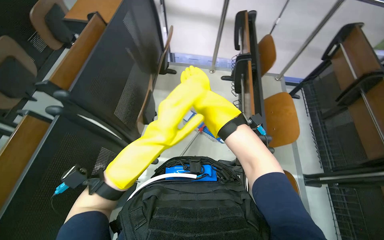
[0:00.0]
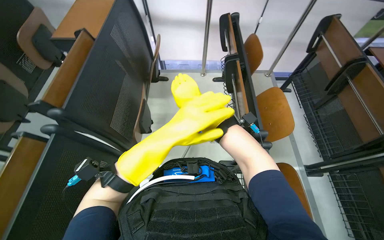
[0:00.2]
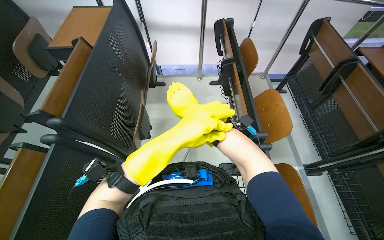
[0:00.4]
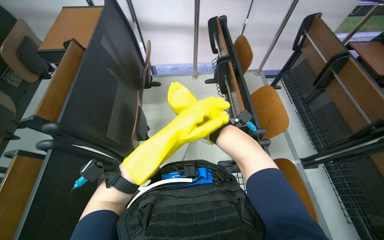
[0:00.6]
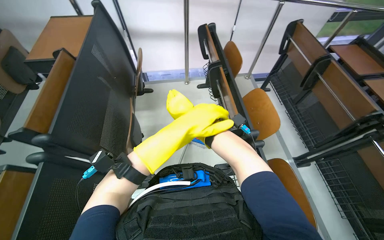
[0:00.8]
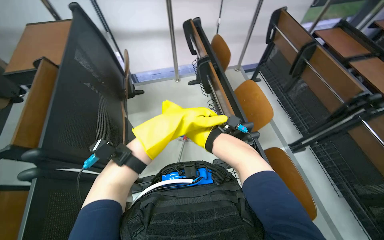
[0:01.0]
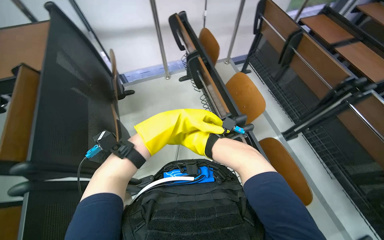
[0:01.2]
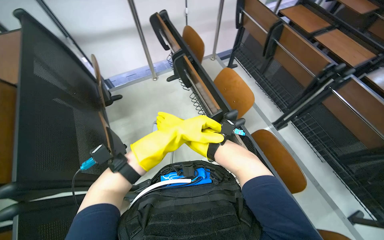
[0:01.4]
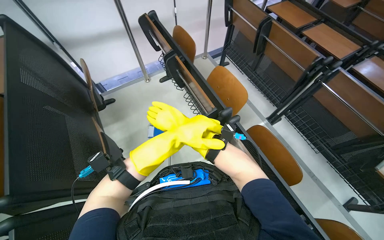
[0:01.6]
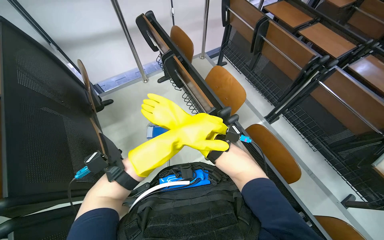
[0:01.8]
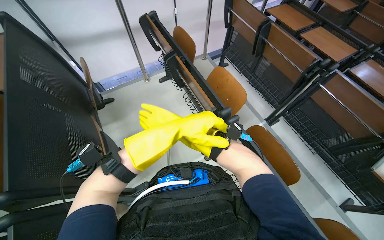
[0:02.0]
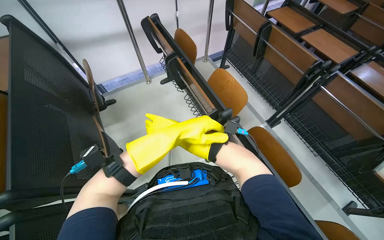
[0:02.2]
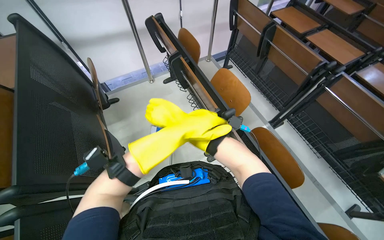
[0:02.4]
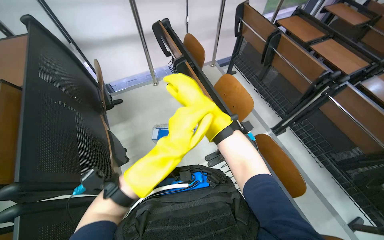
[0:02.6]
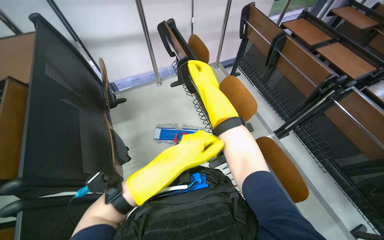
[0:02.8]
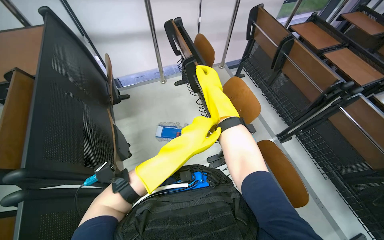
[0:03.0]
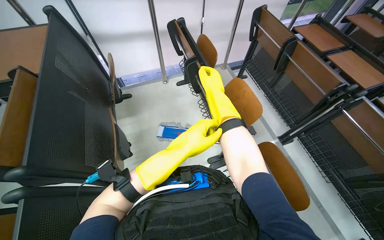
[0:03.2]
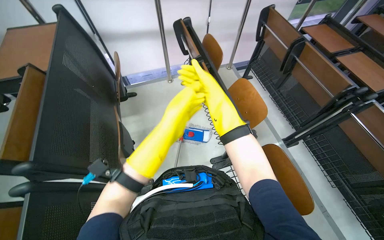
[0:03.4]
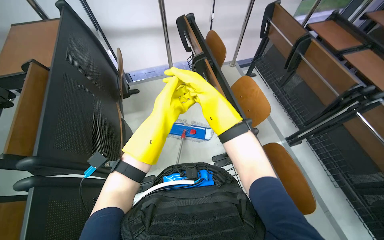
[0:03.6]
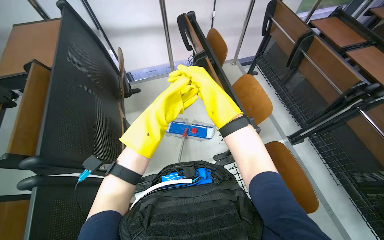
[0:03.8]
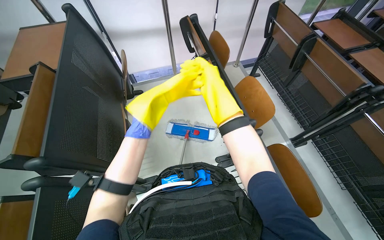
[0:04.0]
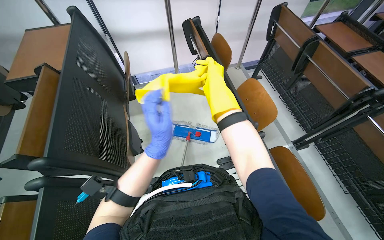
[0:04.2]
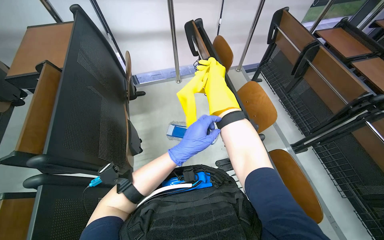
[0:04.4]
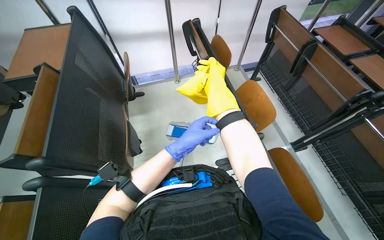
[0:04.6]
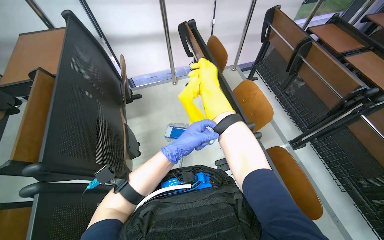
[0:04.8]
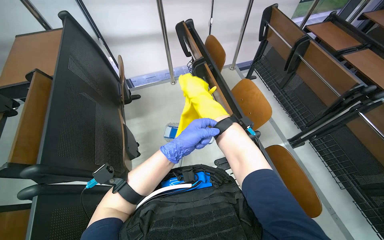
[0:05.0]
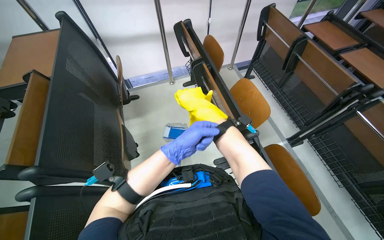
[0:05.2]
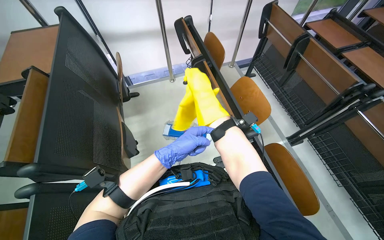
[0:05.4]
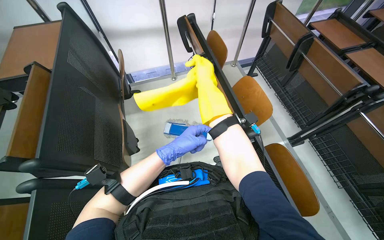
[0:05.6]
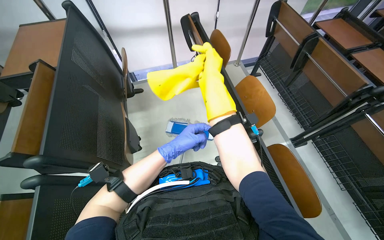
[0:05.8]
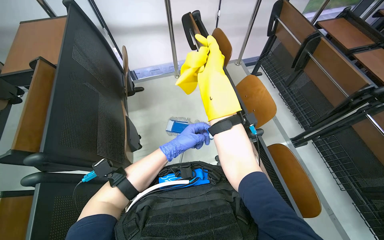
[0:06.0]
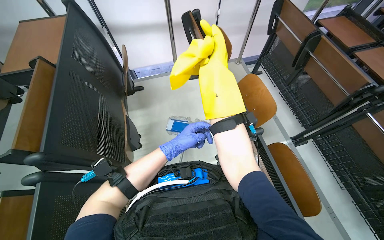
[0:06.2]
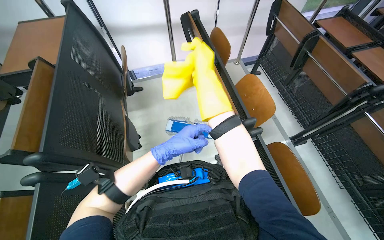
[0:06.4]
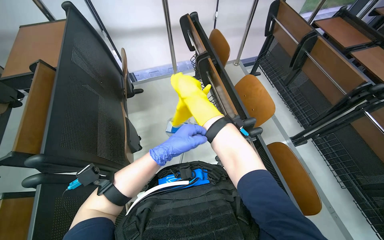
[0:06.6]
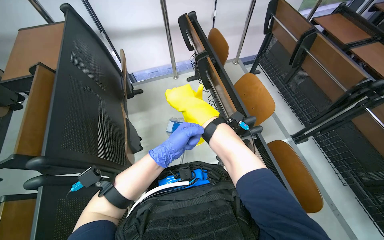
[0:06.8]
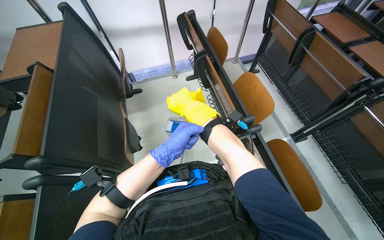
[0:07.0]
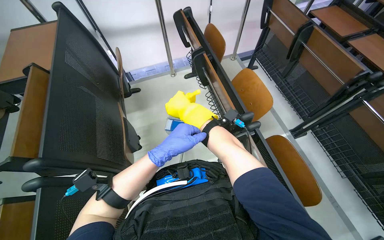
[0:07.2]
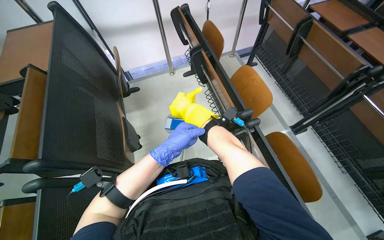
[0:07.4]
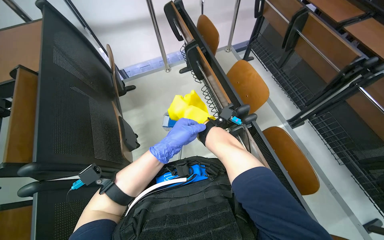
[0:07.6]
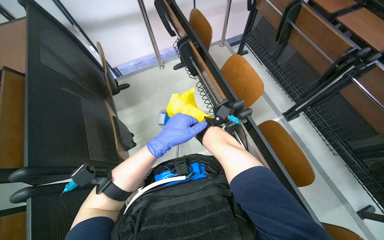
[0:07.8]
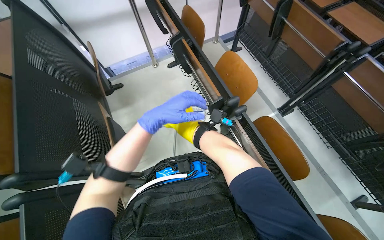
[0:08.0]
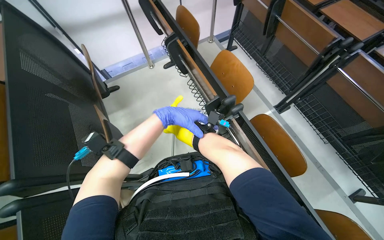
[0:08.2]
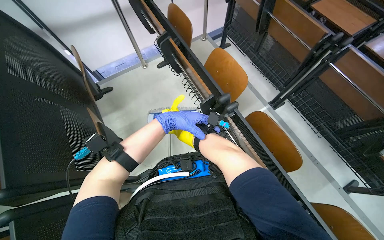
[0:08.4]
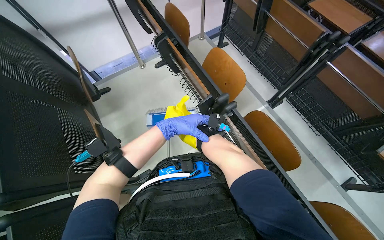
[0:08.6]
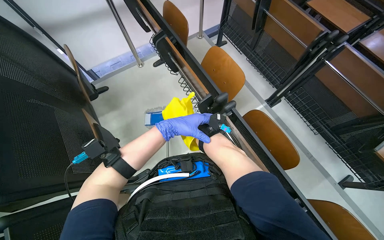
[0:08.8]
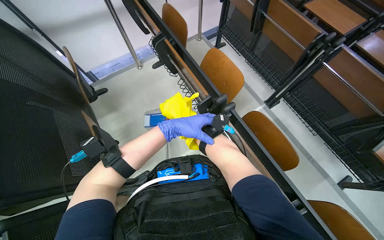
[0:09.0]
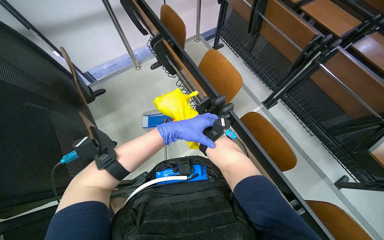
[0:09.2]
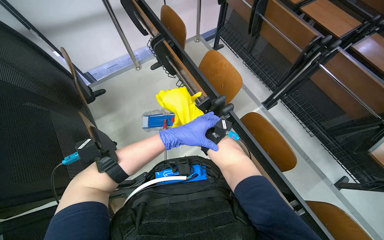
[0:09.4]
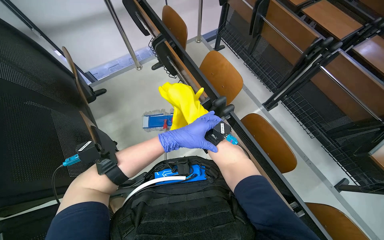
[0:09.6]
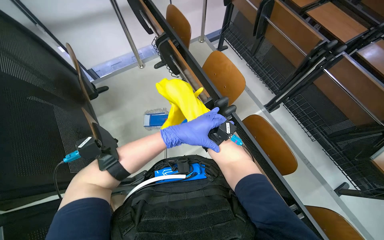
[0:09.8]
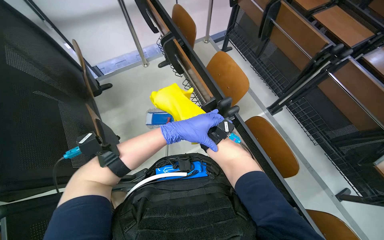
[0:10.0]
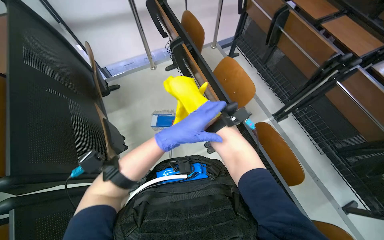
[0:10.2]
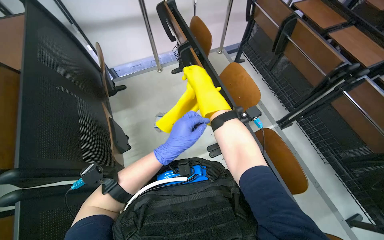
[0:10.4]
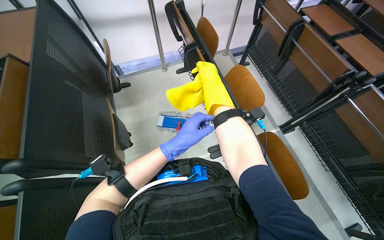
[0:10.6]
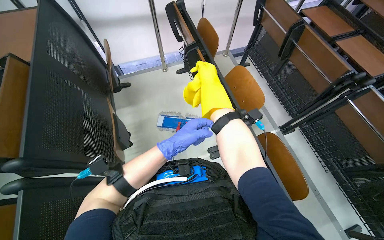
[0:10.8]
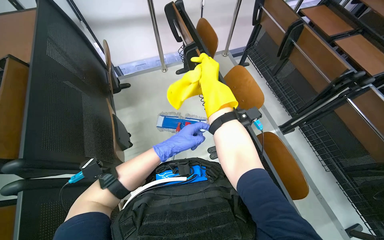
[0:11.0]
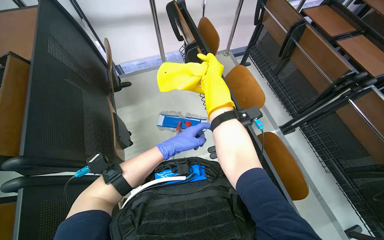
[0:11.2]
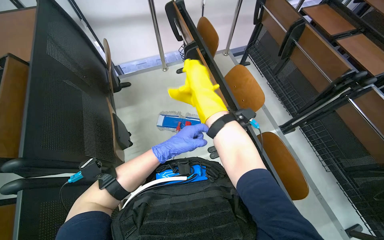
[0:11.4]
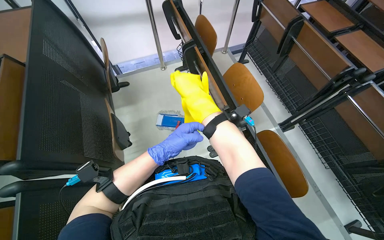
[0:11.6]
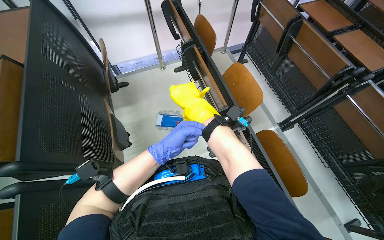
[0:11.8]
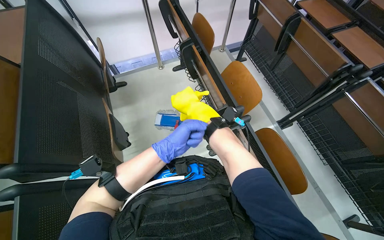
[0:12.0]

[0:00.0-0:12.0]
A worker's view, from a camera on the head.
Job: mopping floor.
The whole recording: Mopping lecture hall floor. The worker mops the floor in the lecture hall, moving between rows of desks.
0:00.0 to 0:01.6: The wearer looks some 35 degrees further to the right. The left hand goes about 15 cm farther from the camera and to the right.
0:04.4 to 0:06.0: The right hand swings nearer and farther, about 10 cm each way, with 2 reversals. The left hand moves farther from the camera, approximately 10 cm.
0:06.0 to 0:07.6: The right hand goes about 15 cm down the picture and farther from the camera.
0:07.6 to 0:09.0: The left hand shifts roughly 15 cm farther from the camera and up the picture.

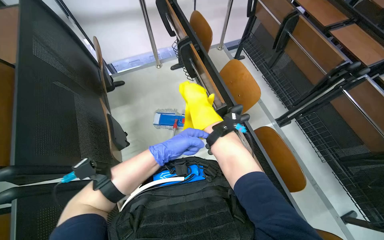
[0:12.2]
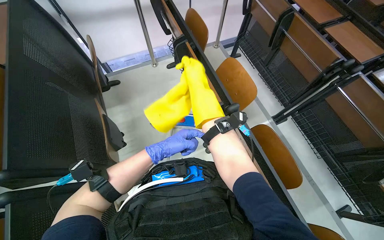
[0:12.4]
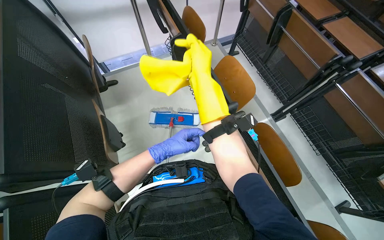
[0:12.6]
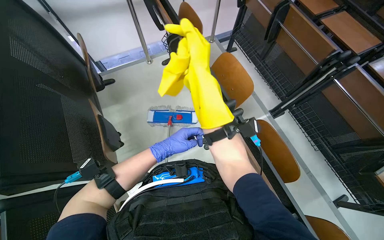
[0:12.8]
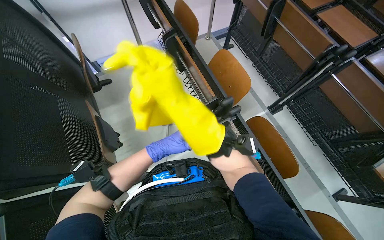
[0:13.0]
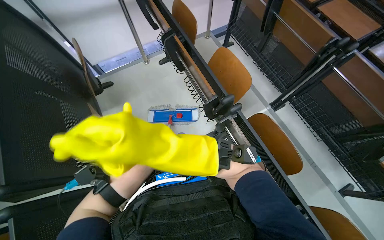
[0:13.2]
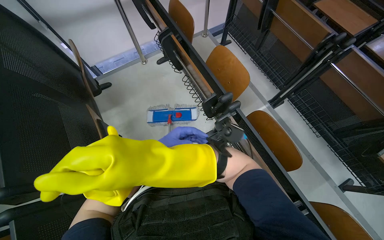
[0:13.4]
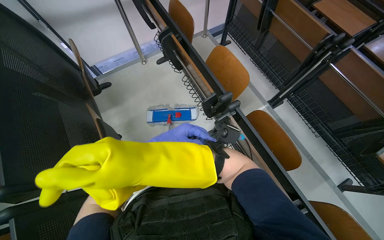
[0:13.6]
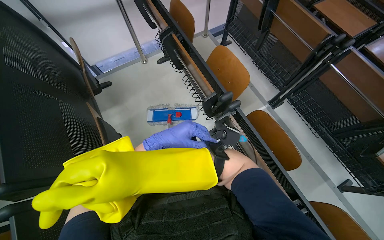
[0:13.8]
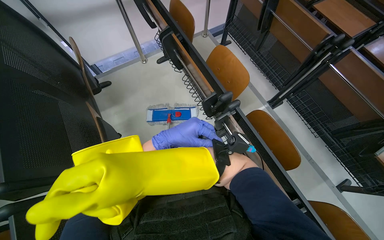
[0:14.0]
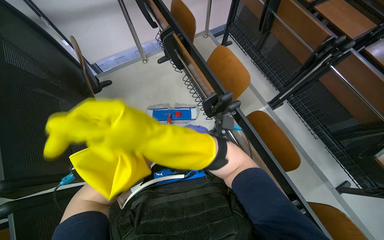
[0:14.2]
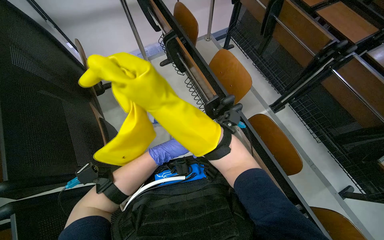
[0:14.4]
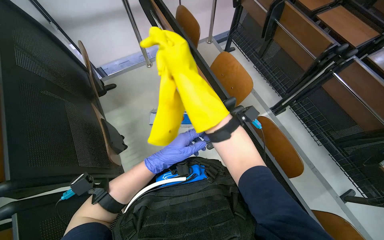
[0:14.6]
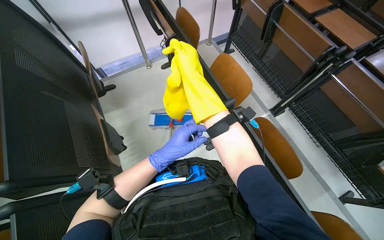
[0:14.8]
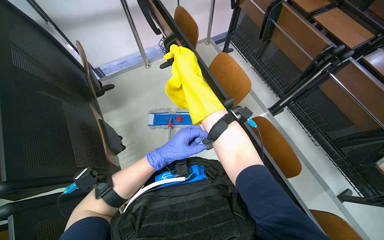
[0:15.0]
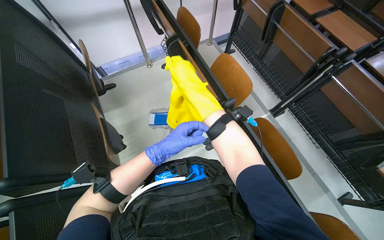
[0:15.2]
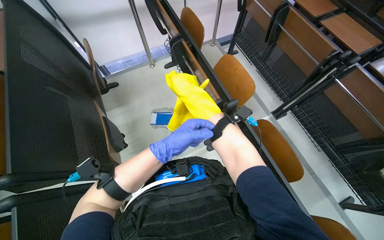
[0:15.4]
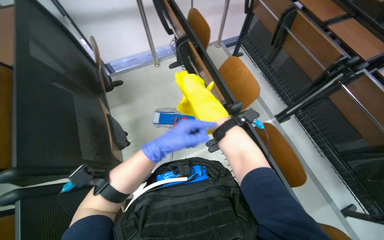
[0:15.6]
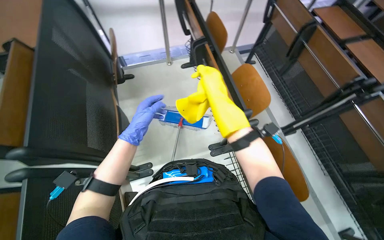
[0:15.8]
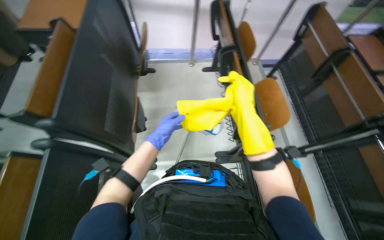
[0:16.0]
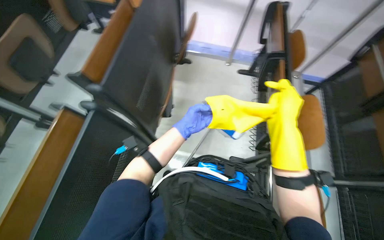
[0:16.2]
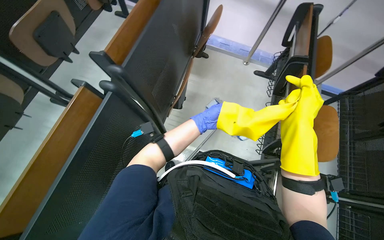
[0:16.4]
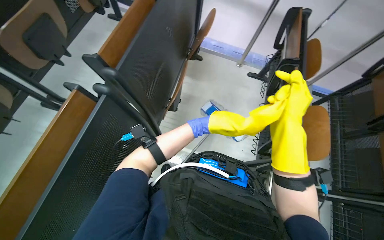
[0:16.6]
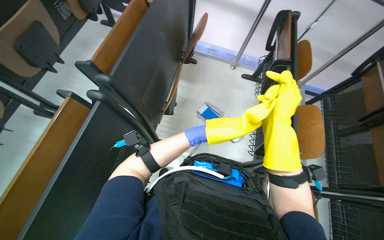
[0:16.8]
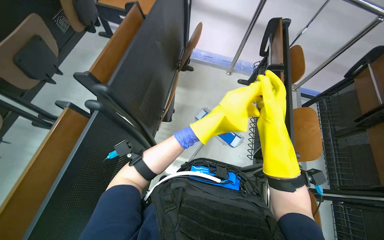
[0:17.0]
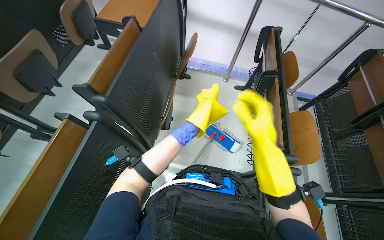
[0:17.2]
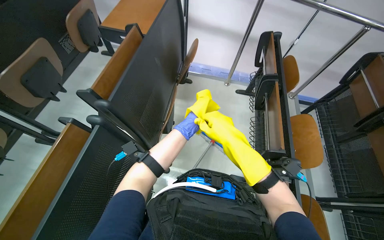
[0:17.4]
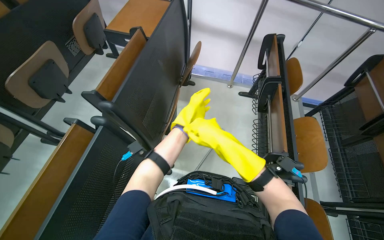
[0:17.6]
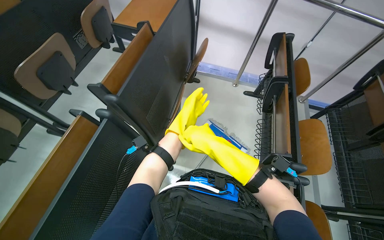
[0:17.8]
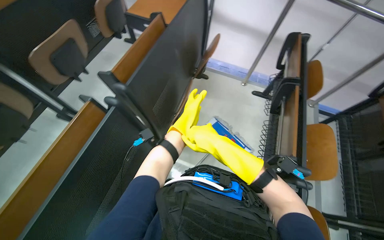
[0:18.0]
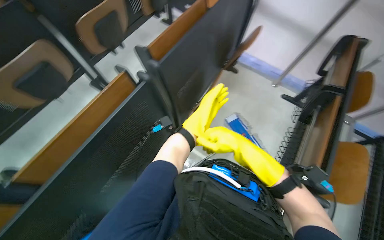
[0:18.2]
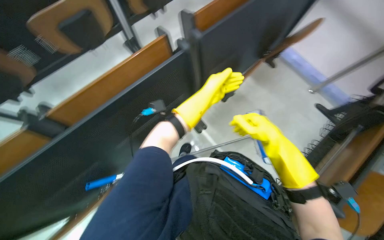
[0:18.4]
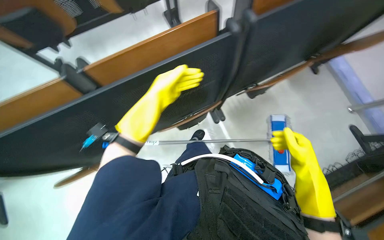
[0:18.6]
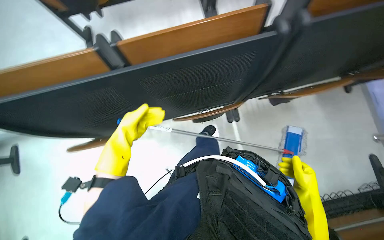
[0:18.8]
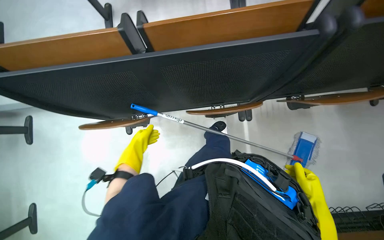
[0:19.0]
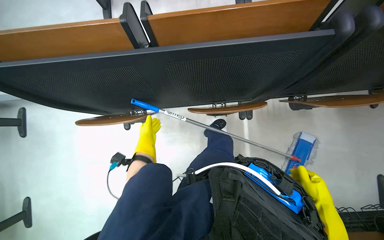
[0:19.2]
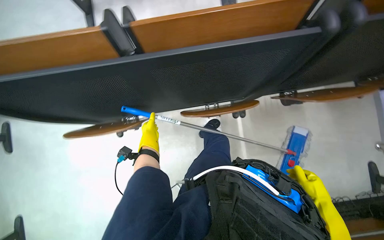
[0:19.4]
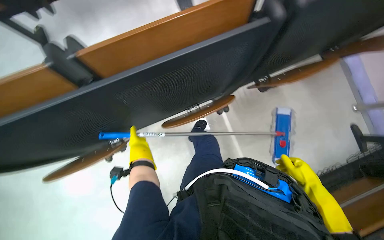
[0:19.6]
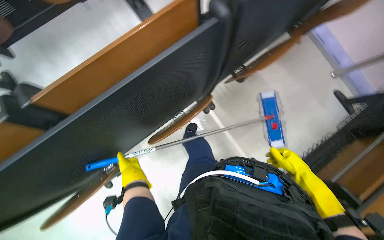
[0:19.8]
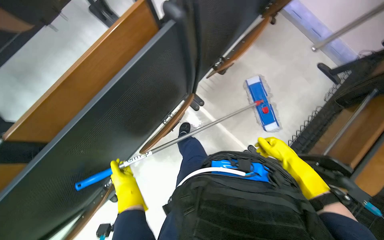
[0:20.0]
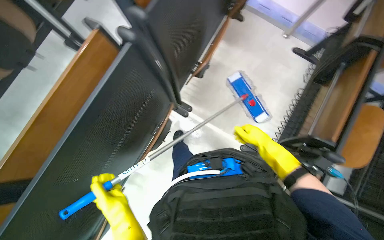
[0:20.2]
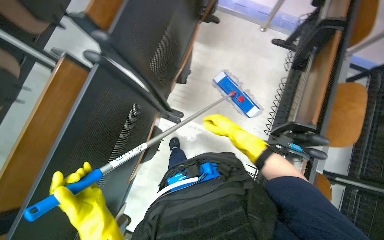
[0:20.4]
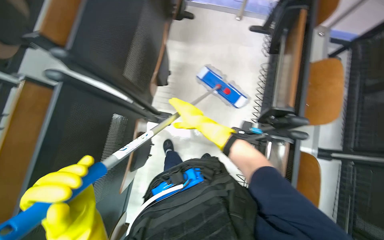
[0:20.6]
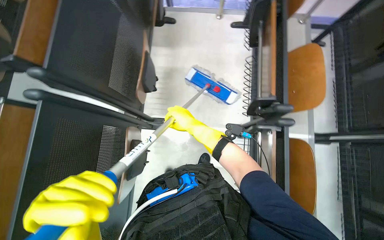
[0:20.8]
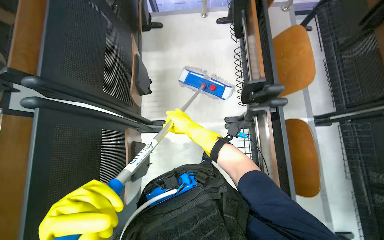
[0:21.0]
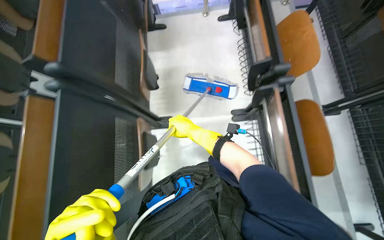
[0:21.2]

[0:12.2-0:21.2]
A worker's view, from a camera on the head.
Job: mopping floor.
The whole recording: Mopping lecture hall floor. The worker mops the floor in the lecture hall, moving between rows of desks.
0:12.2 to 0:13.8: The right hand is displaced down the picture, nearer to the camera and to the left by roughly 30 cm.
0:13.8 to 0:15.2: The right hand travels up the picture and to the right by about 25 cm.
0:15.2 to 0:16.6: The head turns to the left by about 45 degrees.
0:16.6 to 0:18.2: The left hand moves nearer to the camera, roughly 20 cm. Meanwhile the right hand goes about 20 cm to the left.
0:18.2 to 0:19.8: The wearer's head swings some 20 degrees to the left. The wearer looks about 20 degrees further downward.
0:19.8 to 0:21.2: The scene rotates counterclockwise by some 60 degrees.
